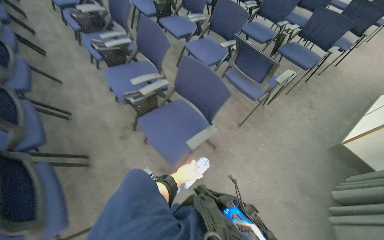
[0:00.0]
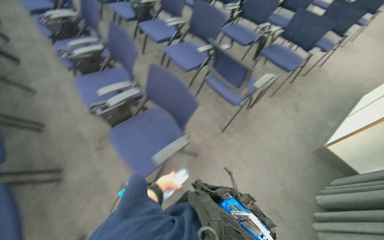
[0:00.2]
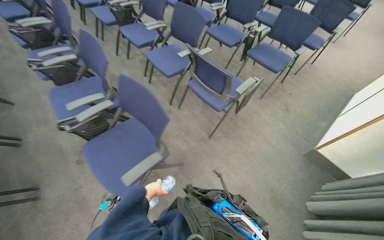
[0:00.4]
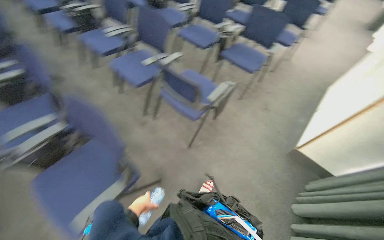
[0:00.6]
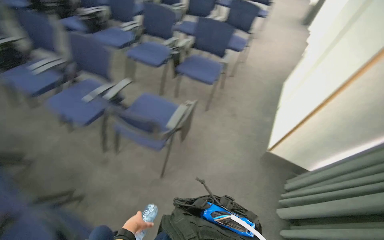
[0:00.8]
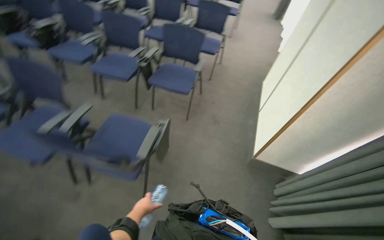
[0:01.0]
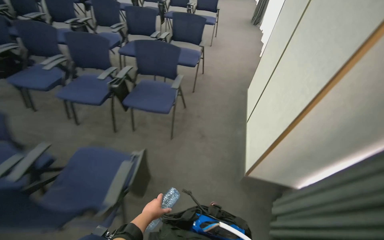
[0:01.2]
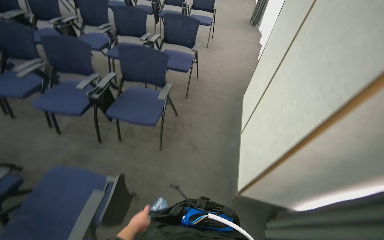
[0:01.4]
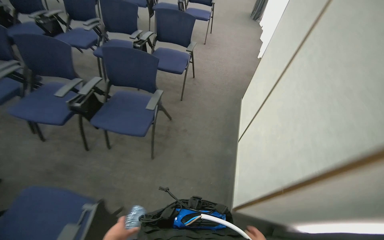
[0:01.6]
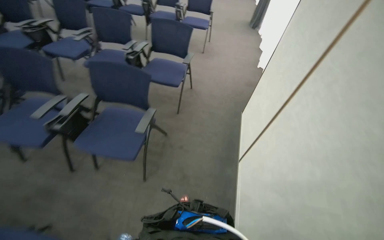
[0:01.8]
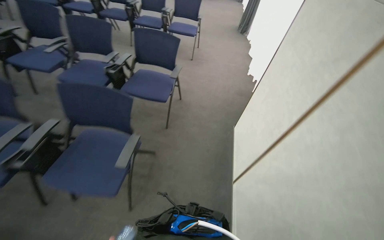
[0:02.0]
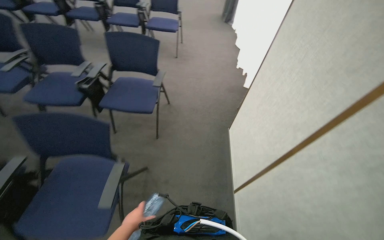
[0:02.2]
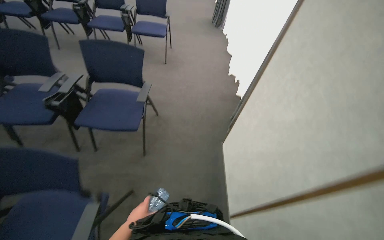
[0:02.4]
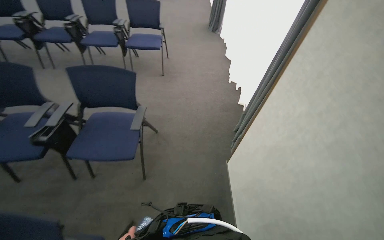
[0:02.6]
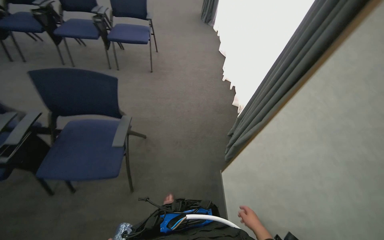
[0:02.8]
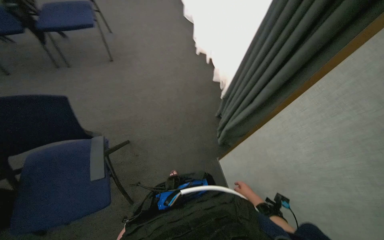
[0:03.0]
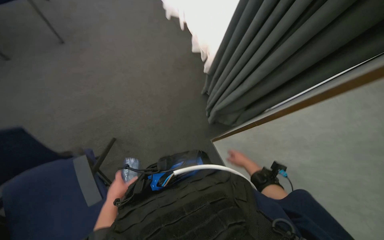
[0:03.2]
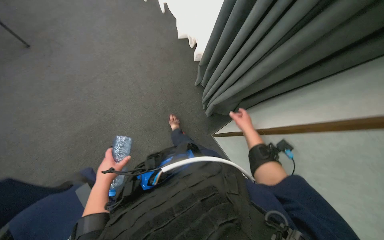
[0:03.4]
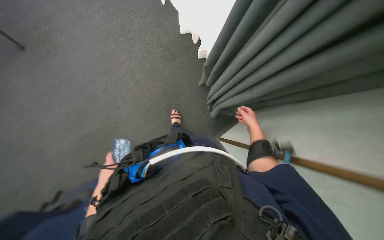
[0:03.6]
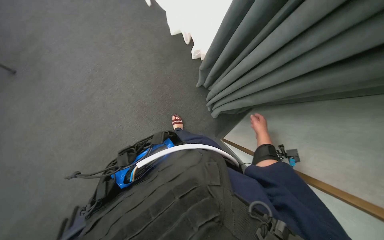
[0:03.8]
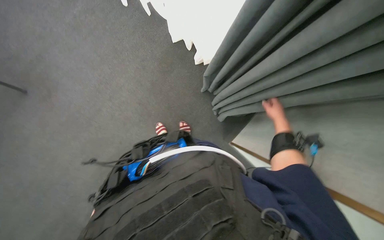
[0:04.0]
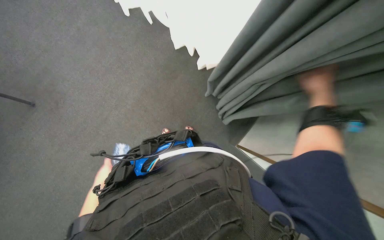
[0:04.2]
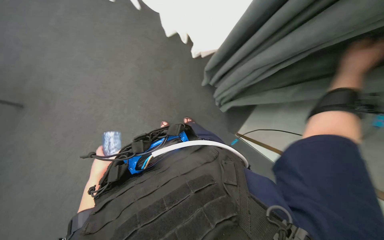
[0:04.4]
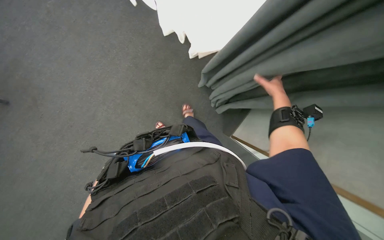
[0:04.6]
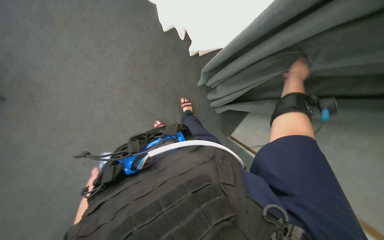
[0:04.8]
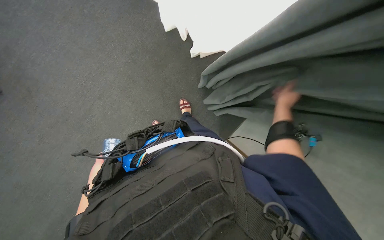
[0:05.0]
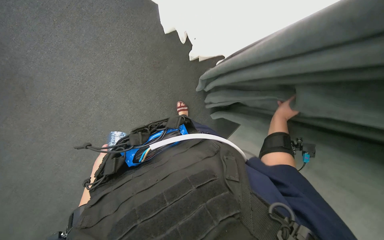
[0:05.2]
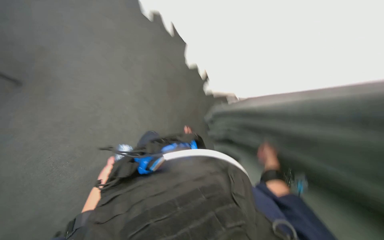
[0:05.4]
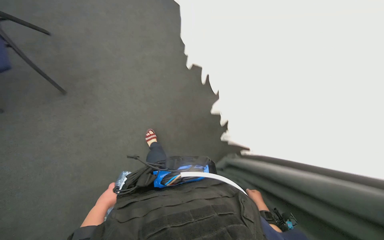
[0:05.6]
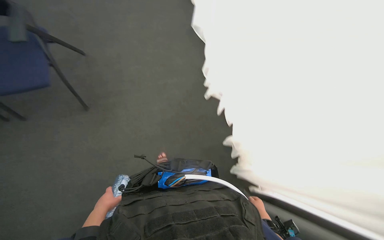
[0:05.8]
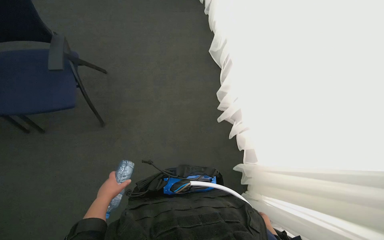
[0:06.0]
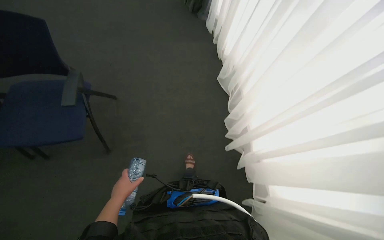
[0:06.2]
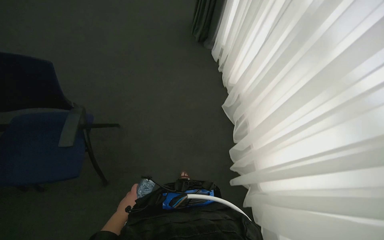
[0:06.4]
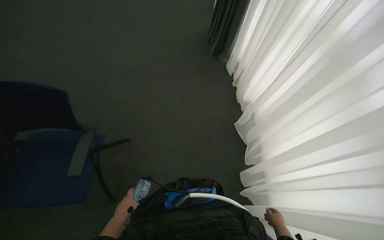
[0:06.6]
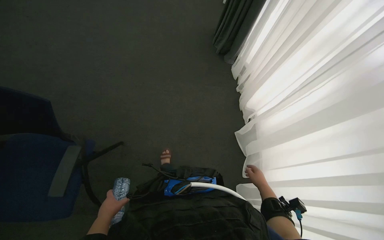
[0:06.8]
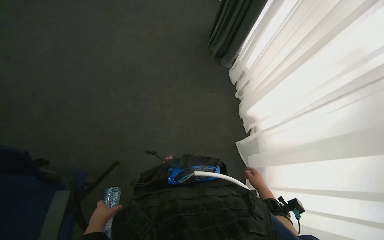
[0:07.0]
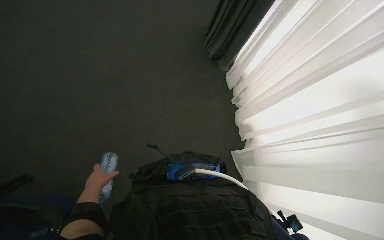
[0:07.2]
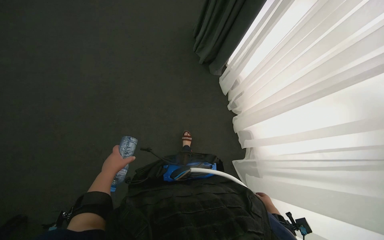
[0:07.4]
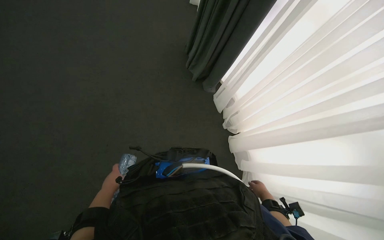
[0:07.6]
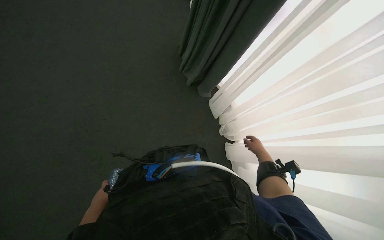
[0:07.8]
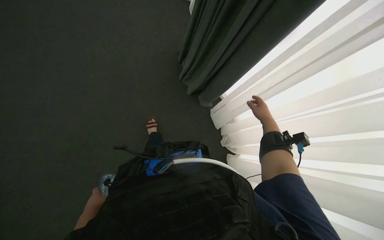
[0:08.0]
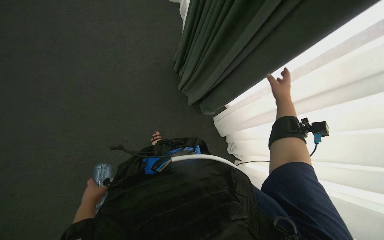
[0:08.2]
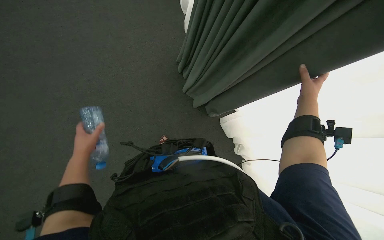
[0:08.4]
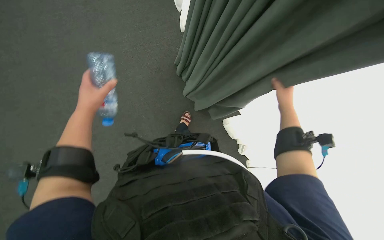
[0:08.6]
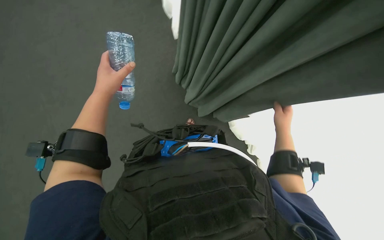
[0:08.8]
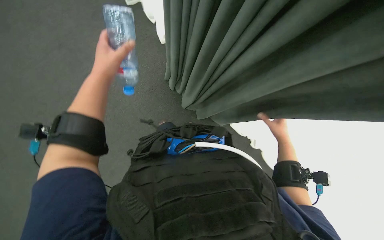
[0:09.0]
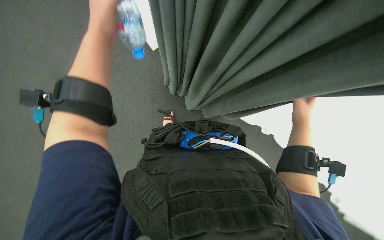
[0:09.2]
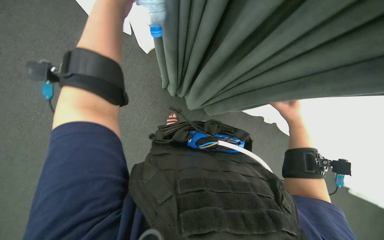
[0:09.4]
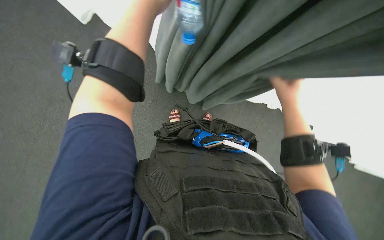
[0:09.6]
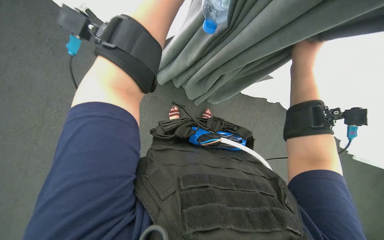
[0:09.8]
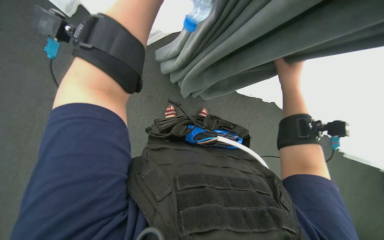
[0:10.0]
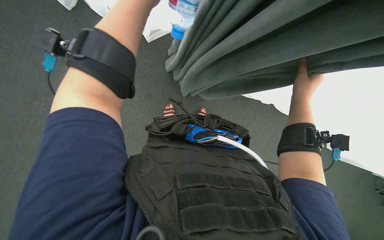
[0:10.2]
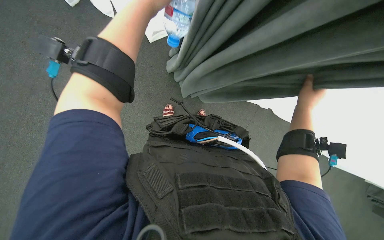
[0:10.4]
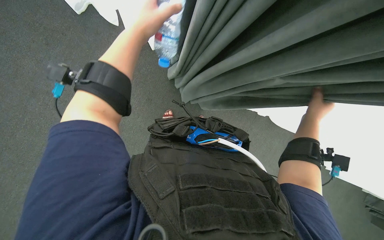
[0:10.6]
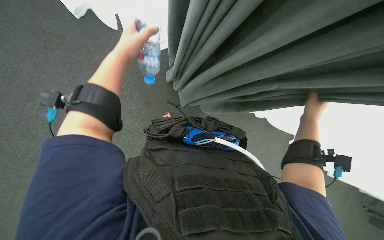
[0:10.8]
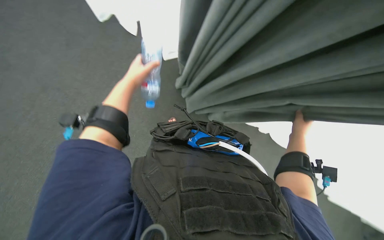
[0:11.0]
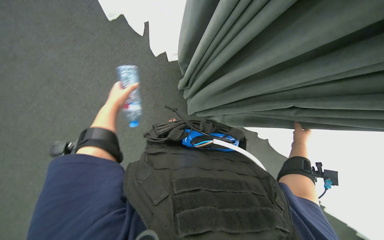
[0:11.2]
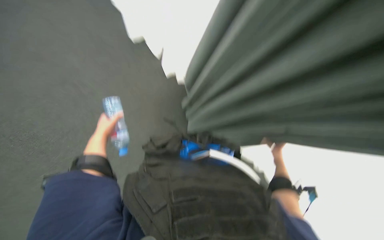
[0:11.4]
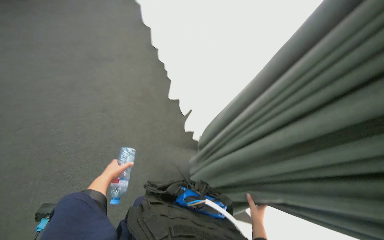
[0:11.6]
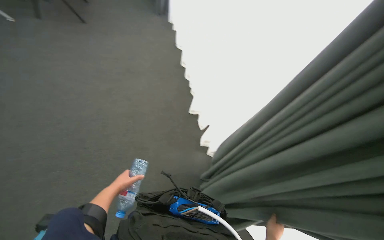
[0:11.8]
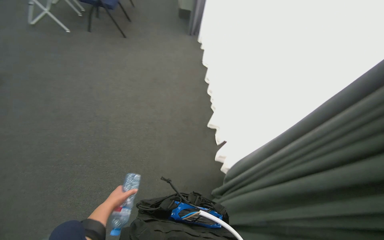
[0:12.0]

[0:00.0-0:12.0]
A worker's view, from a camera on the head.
Job: organizing items.
The whole recording: Adjusting room curtains. The worker adjusts the room curtains by opening and closing them.
0:00.0 to 0:01.6: The wearer moves some 1.5 m. The head turns to the right by roughly 40 degrees.
0:01.6 to 0:03.0: The camera is carried roughly 1.5 m. The head turns to the right by about 30 degrees. The camera pitches downward, by about 10 degrees.
0:03.0 to 0:04.4: The view tilts some 15 degrees downward. Everything in view rotates roughly 25 degrees counterclockwise. The left hand goes approximately 30 cm up the picture, while the right hand heads up the picture and nearer to the camera, covering about 30 cm.
0:04.4 to 0:06.0: The camera pitches upward, by about 40 degrees. The scene rotates clockwise by some 30 degrees.
0:07.6 to 0:09.0: The camera travels approximately 50 cm.
0:09.0 to 0:10.4: The right hand moves up the picture, roughly 15 cm.
0:10.4 to 0:12.0: The view tips upward by some 20 degrees.

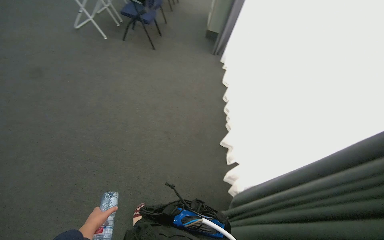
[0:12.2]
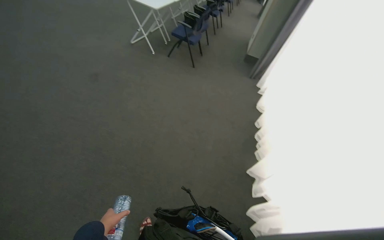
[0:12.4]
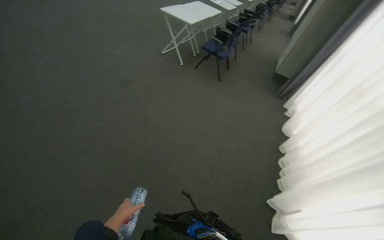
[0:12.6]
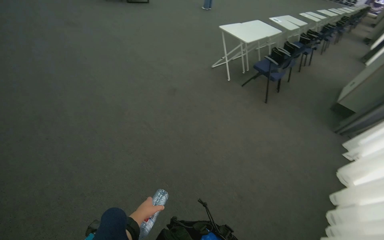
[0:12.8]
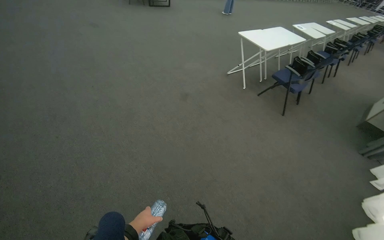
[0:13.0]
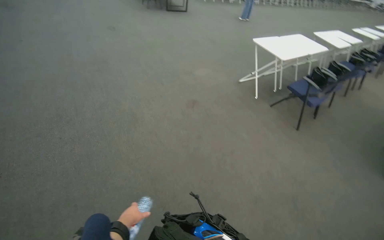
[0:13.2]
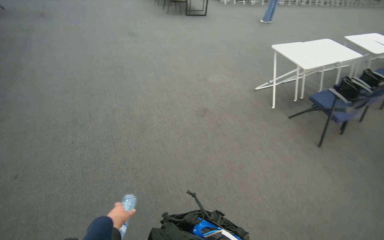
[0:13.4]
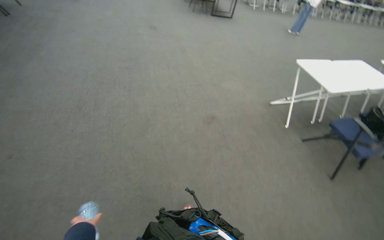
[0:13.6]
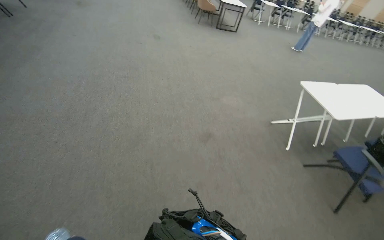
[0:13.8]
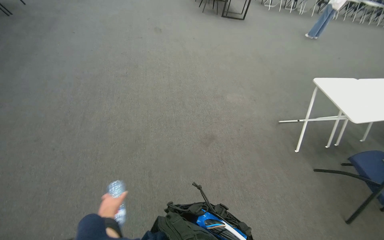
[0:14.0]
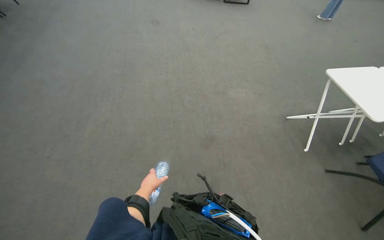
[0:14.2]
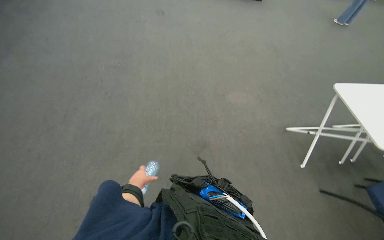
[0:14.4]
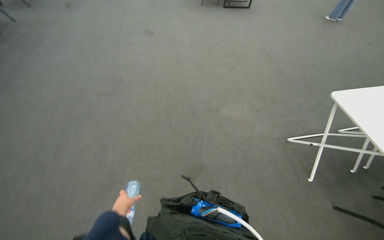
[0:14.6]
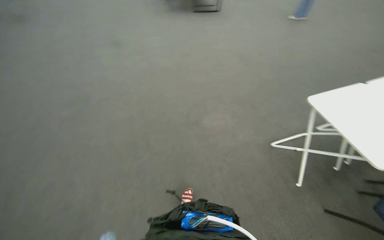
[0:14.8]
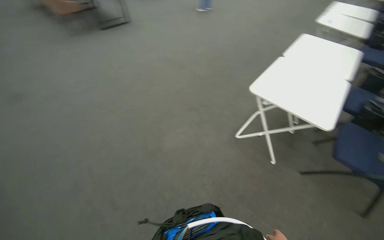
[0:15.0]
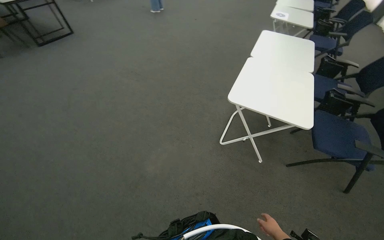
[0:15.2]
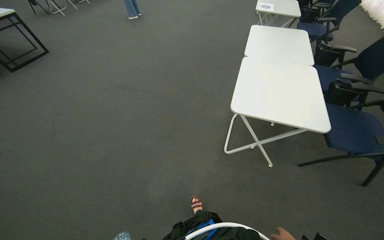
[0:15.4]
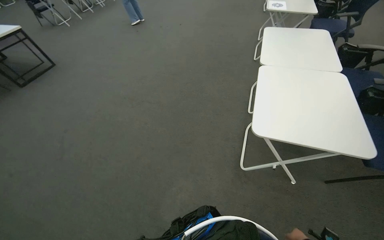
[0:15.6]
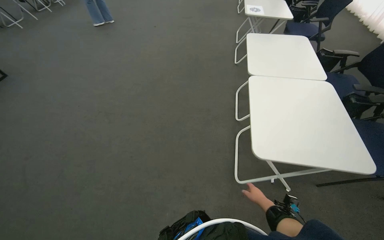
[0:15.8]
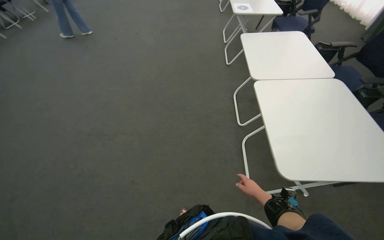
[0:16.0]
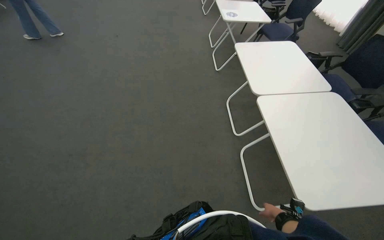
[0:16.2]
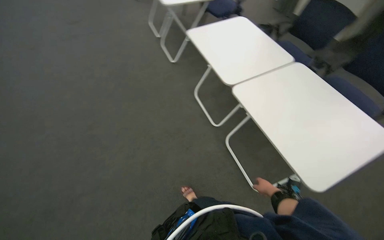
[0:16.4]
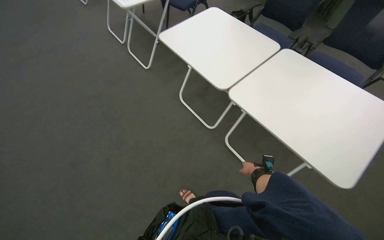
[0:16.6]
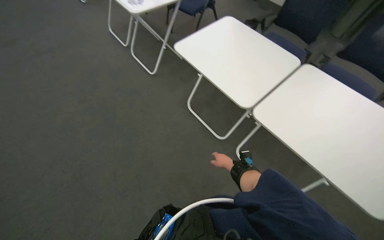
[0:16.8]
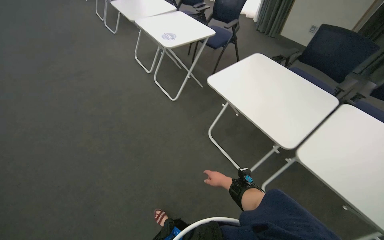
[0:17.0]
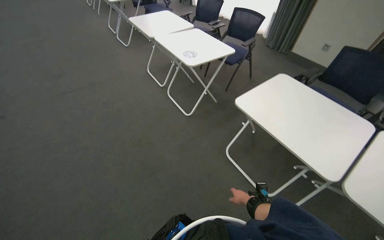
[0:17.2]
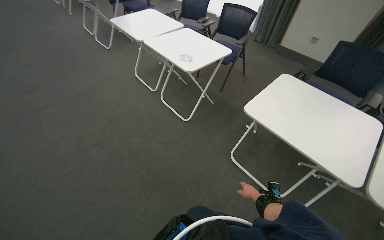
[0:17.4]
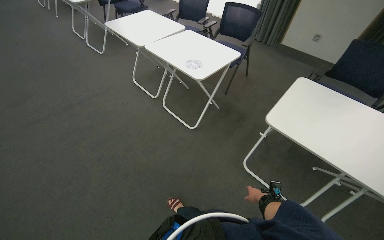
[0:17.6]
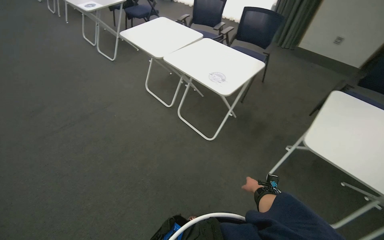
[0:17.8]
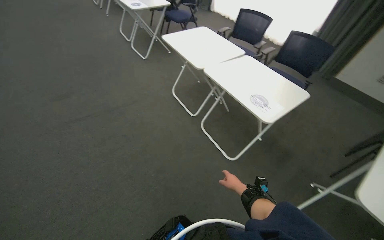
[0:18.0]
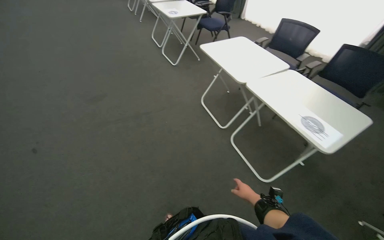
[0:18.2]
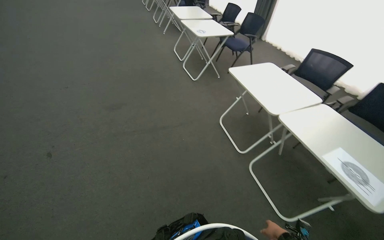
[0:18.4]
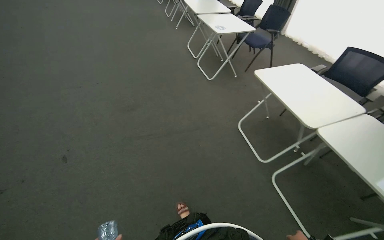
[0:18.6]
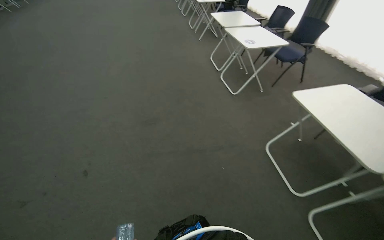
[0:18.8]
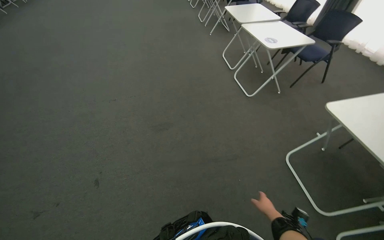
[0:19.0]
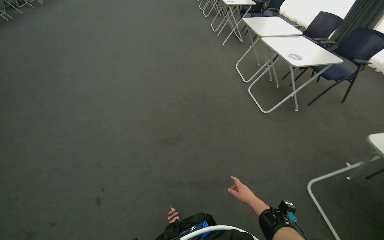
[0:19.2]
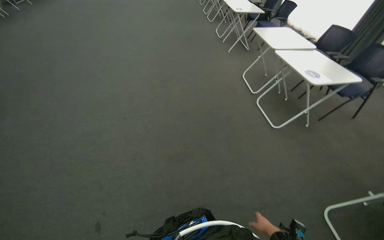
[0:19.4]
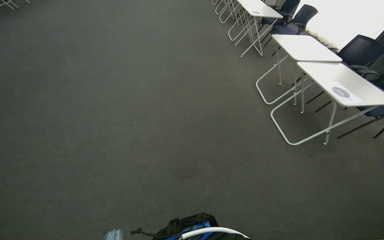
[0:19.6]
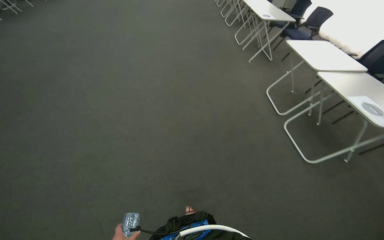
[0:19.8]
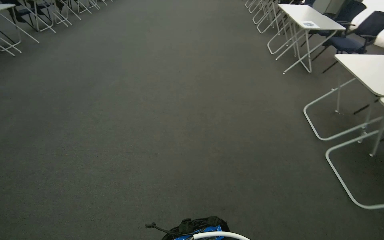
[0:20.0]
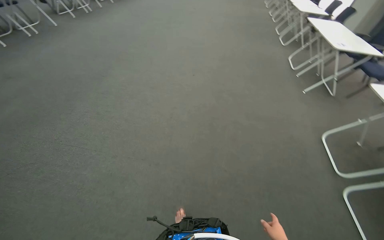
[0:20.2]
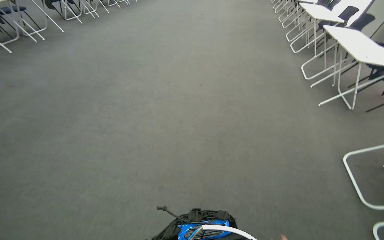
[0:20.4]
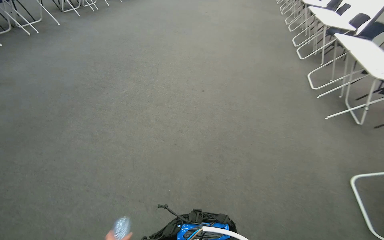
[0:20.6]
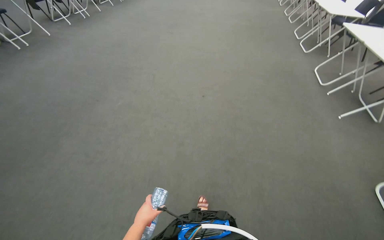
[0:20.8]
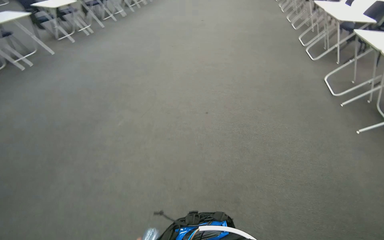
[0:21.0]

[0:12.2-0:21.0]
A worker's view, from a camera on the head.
Job: organizing items.
The whole recording: Adjusting room curtains. The worker adjusts the room curtains by opening and closing them.
0:12.2 to 0:13.6: The head travels about 90 cm. The wearer's head swings approximately 65 degrees to the left. The wearer looks some 15 degrees further upward.
0:13.6 to 0:15.2: The wearer moves about 1.5 m. The head rotates some 50 degrees to the right.
0:15.2 to 0:16.6: The head travels roughly 1.5 m. The wearer looks roughly 65 degrees further to the right.
0:16.6 to 0:18.0: The camera is carried roughly 1.5 m.
0:18.0 to 0:19.6: The camera travels some 1.5 m. The wearer looks roughly 30 degrees further to the left.
0:19.6 to 0:21.0: The wearer moves approximately 1.5 m. The head rotates roughly 20 degrees to the left.
